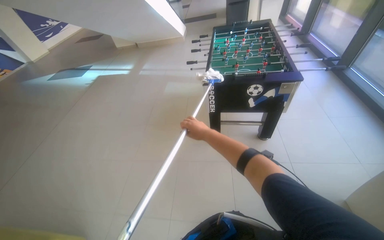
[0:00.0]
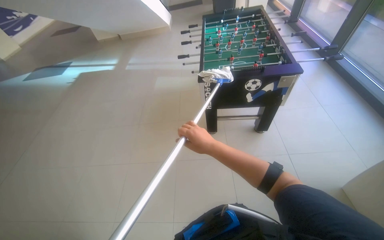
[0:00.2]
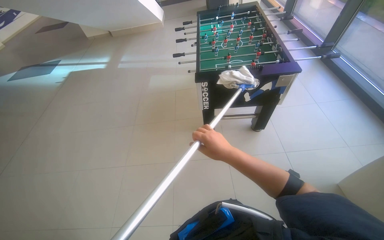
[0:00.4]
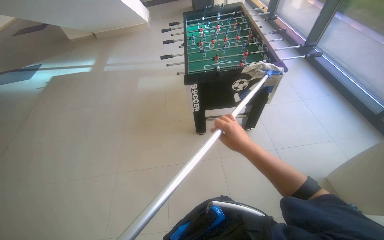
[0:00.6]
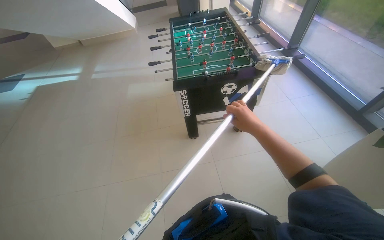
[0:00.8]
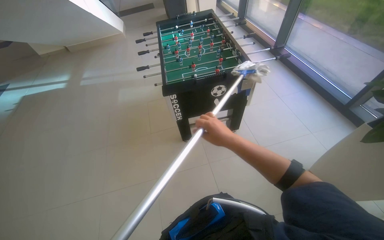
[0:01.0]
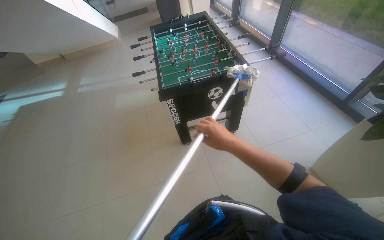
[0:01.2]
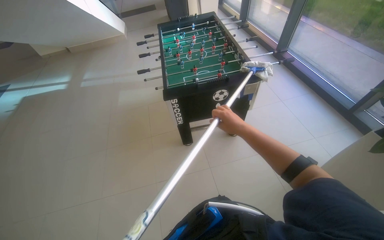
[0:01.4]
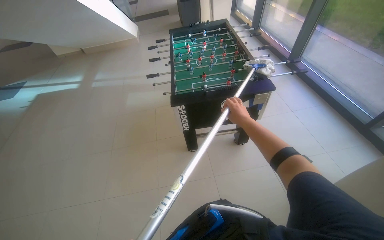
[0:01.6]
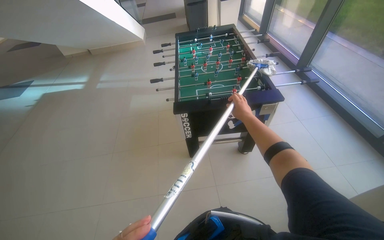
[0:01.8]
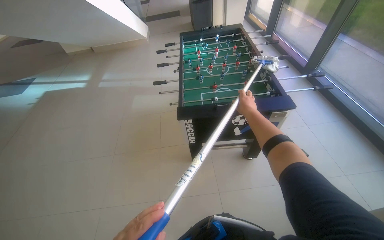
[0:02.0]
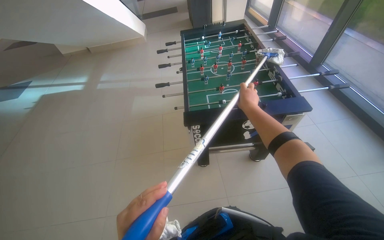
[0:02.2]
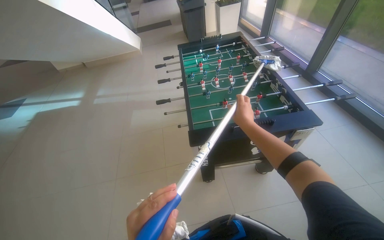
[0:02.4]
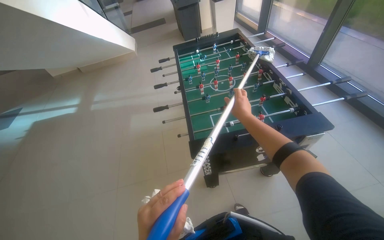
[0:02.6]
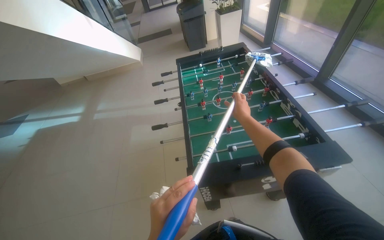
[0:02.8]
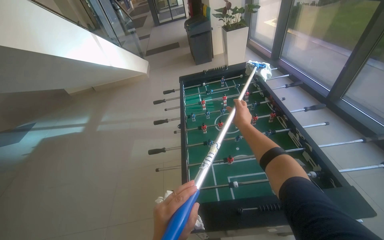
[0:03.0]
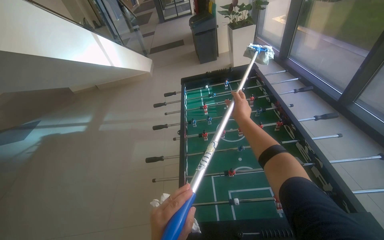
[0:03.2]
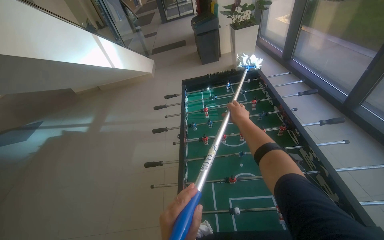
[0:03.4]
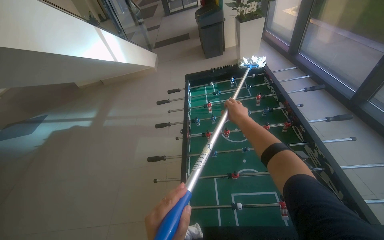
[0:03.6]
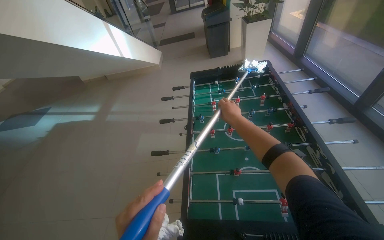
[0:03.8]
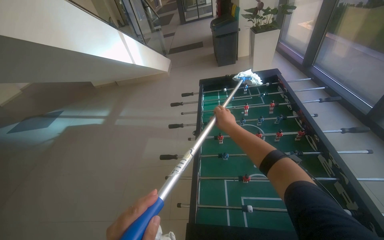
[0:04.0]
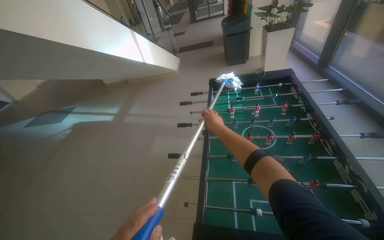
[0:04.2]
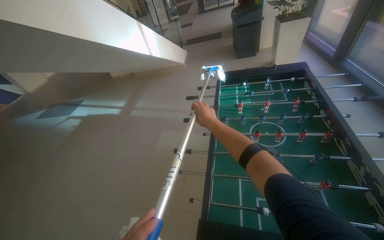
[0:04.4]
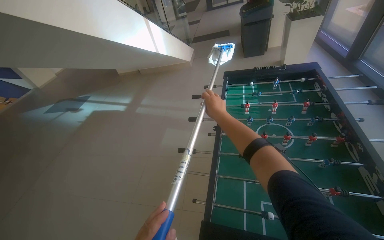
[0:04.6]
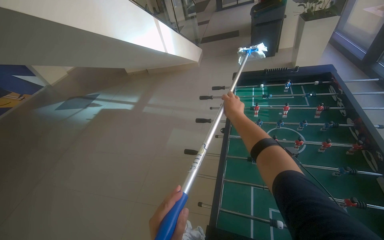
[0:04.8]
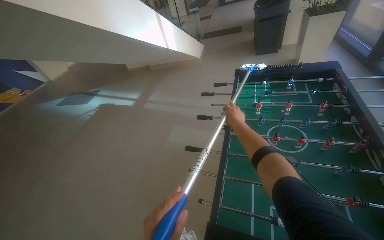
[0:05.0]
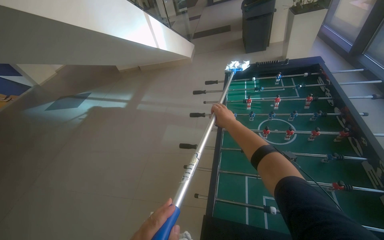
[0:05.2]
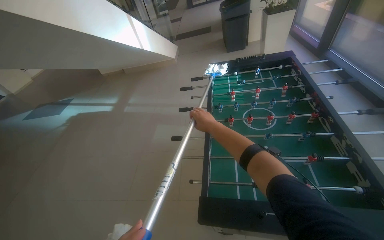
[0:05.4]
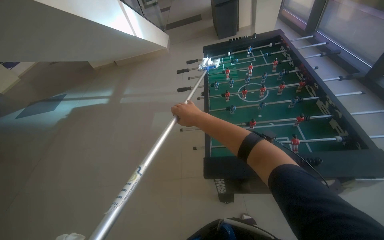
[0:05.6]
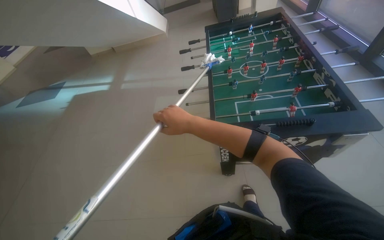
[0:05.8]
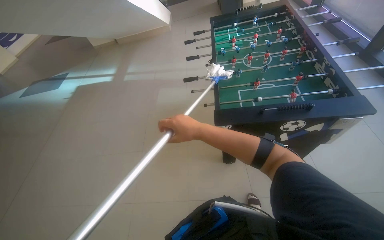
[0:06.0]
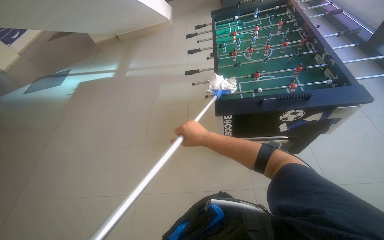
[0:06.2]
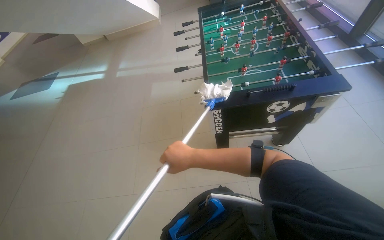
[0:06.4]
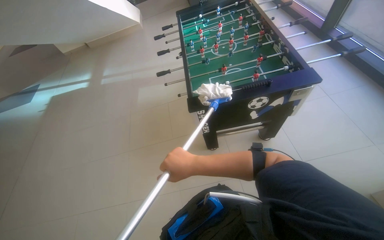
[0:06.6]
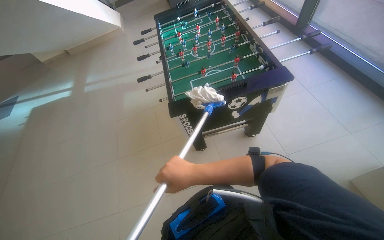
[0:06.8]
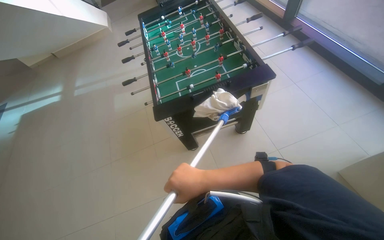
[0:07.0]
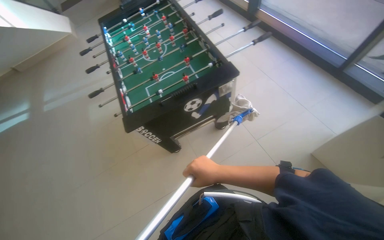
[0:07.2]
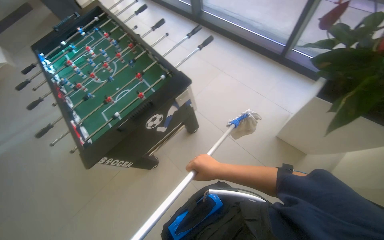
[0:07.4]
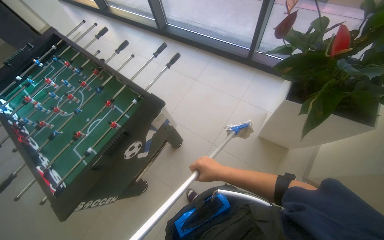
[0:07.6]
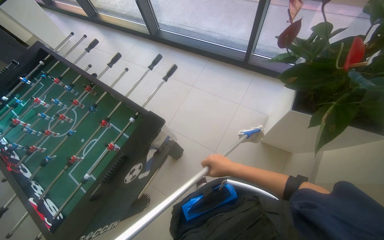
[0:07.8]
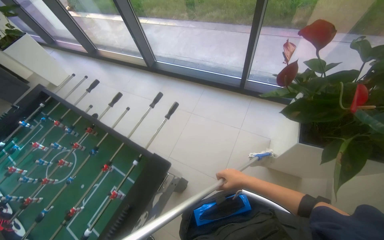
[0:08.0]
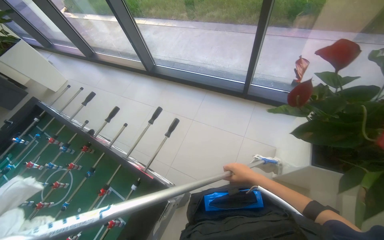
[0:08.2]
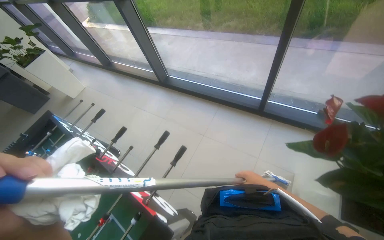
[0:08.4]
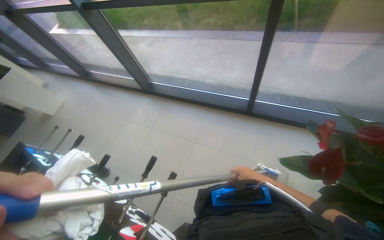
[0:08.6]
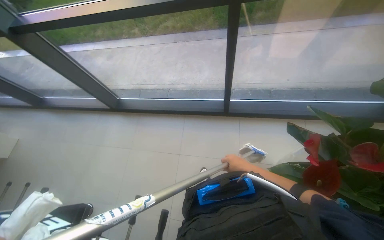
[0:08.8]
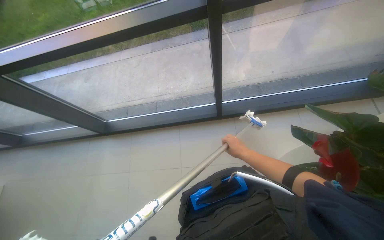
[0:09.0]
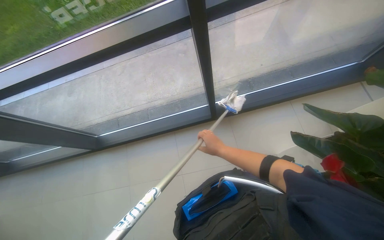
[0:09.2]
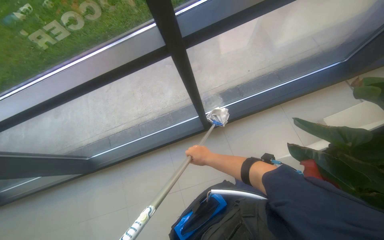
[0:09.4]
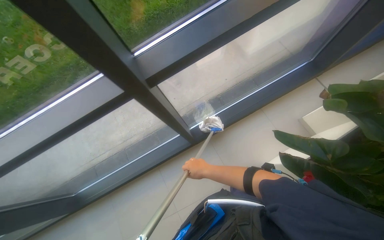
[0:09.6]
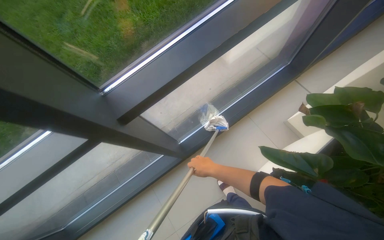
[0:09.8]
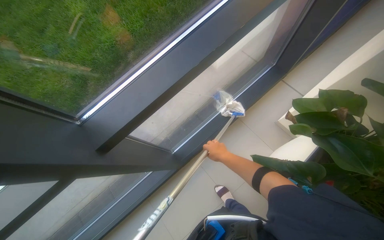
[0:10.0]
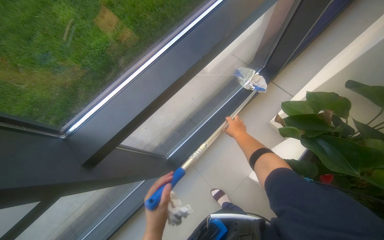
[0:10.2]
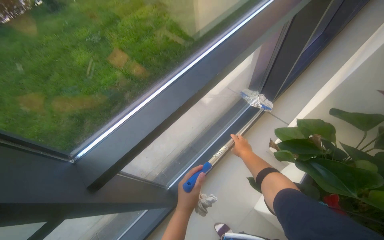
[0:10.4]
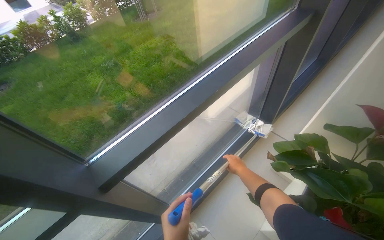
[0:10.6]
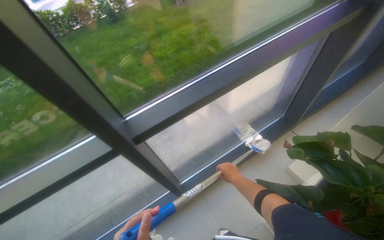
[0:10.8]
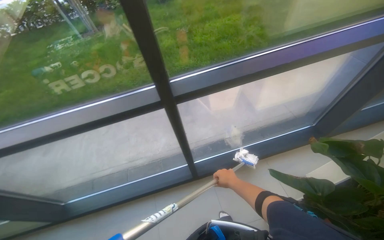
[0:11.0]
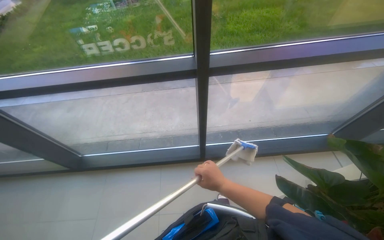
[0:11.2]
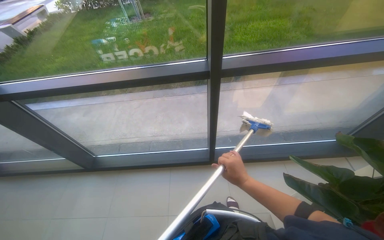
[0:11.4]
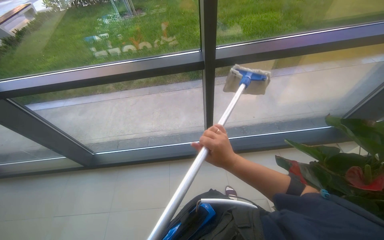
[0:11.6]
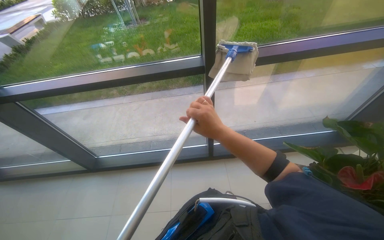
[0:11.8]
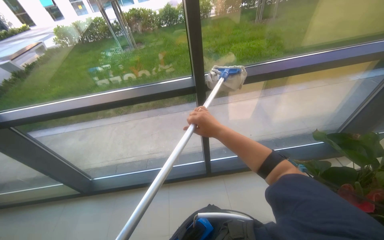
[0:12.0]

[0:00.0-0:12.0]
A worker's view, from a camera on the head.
Job: cleaning windows.
The whole recording: Cleaning glass windows with mop. The worker cleans the large glass windows using a mop with a cloth.
0:00.0 to 0:01.6: The wearer's head swings approximately 15 degrees to the right. The right hand goes approximately 20 cm to the right.
0:01.6 to 0:03.0: The head travels about 70 cm.
0:03.0 to 0:04.4: The right hand travels to the left by approximately 25 cm.
0:04.4 to 0:06.0: The wearer moves some 50 cm.
0:06.0 to 0:07.6: The camera travels roughly 50 cm. The head turns to the right by approximately 55 degrees.
0:07.6 to 0:09.0: The camera is carried some 80 cm. Everything in view rotates some 25 degrees counterclockwise.
0:09.0 to 0:10.4: The head travels approximately 40 cm. The wearer's head swings approximately 40 degrees to the right. The view tilts some 20 degrees upward.
0:10.4 to 0:12.0: The camera travels approximately 60 cm. The wearer's head swings some 35 degrees to the left.

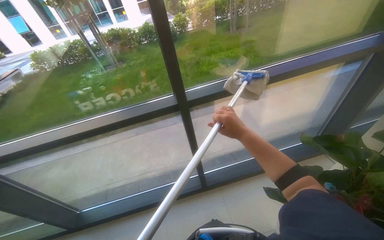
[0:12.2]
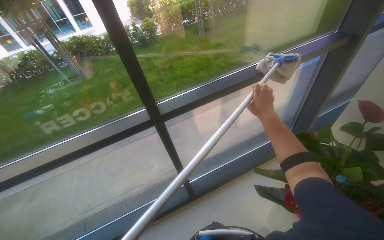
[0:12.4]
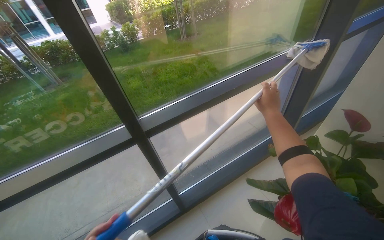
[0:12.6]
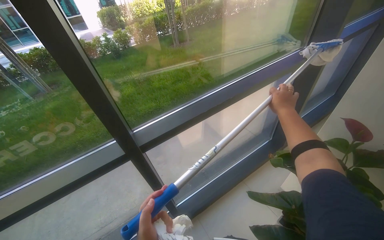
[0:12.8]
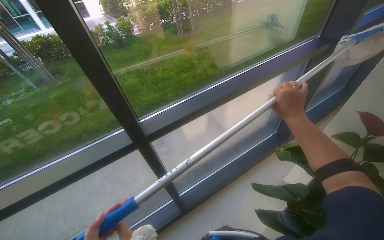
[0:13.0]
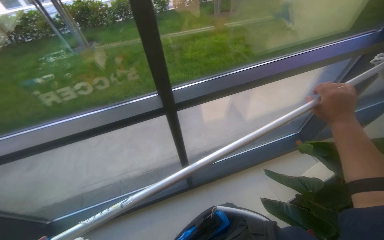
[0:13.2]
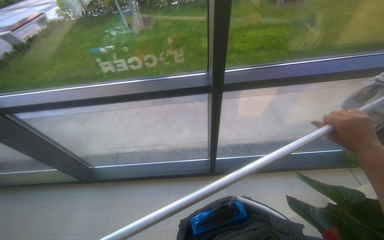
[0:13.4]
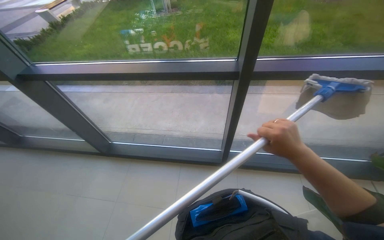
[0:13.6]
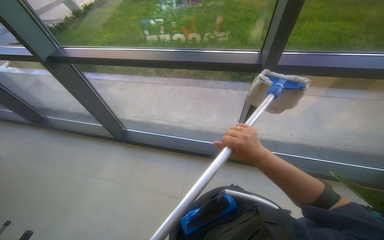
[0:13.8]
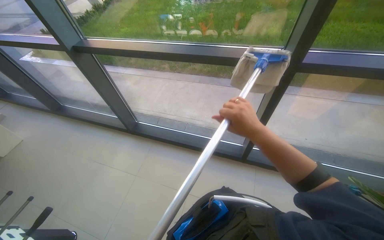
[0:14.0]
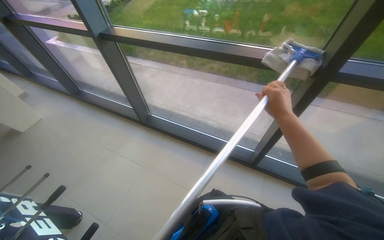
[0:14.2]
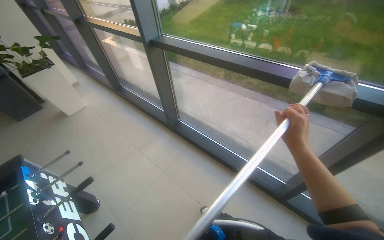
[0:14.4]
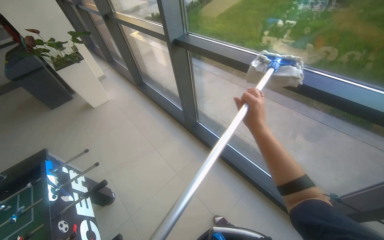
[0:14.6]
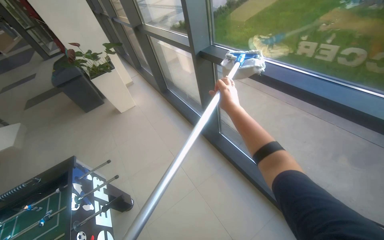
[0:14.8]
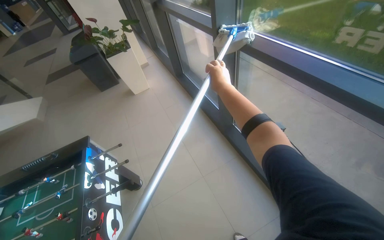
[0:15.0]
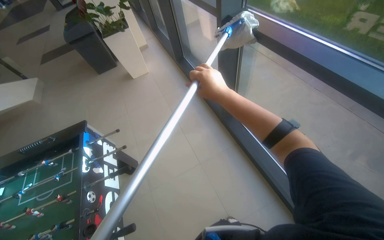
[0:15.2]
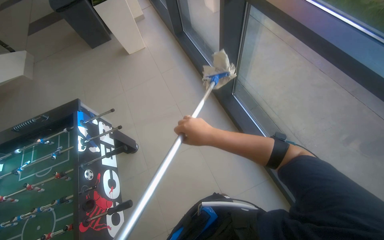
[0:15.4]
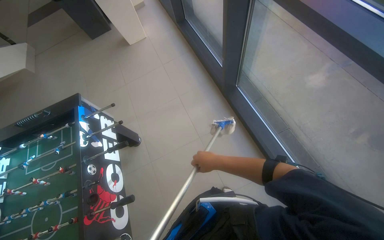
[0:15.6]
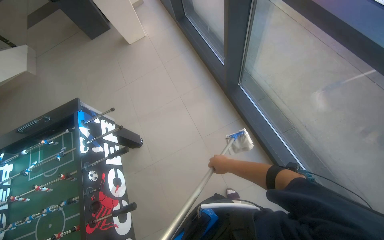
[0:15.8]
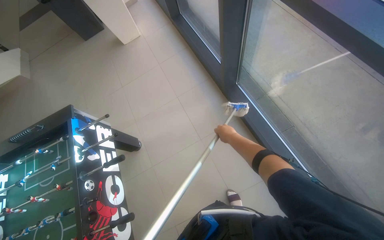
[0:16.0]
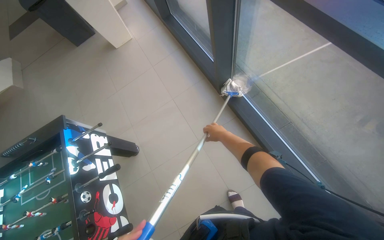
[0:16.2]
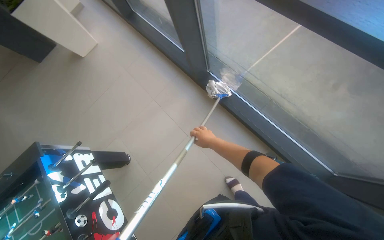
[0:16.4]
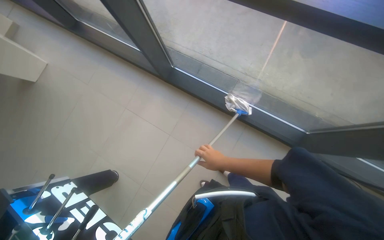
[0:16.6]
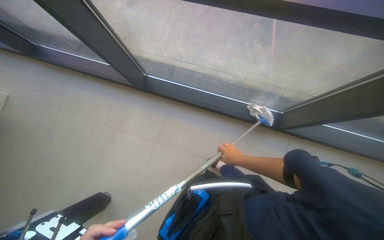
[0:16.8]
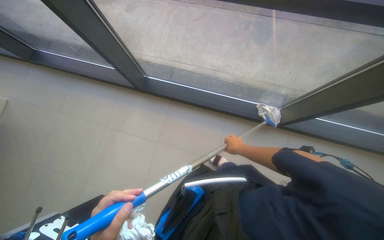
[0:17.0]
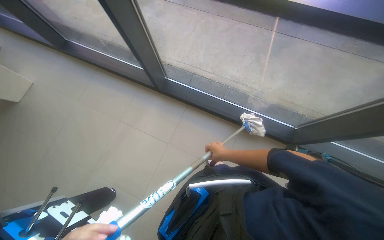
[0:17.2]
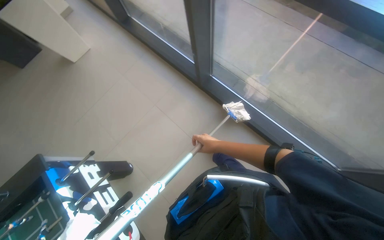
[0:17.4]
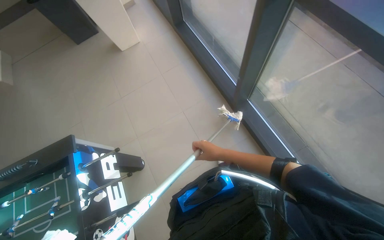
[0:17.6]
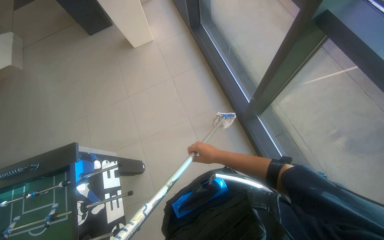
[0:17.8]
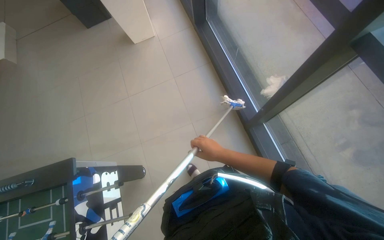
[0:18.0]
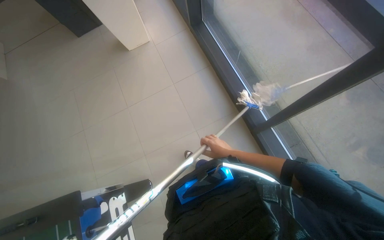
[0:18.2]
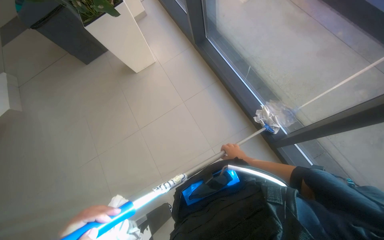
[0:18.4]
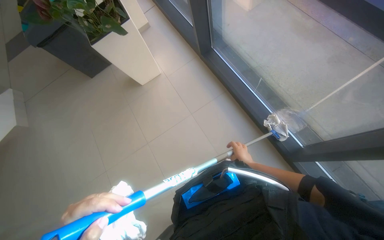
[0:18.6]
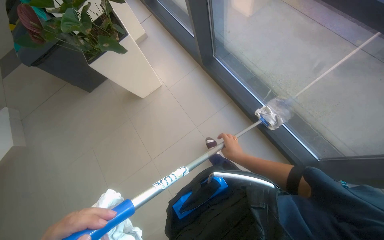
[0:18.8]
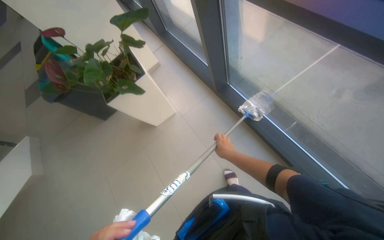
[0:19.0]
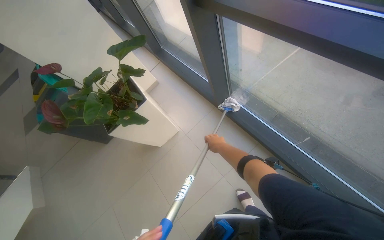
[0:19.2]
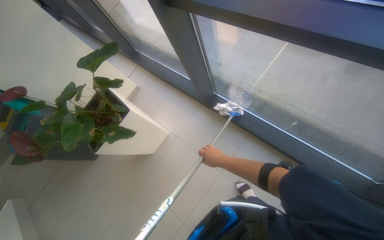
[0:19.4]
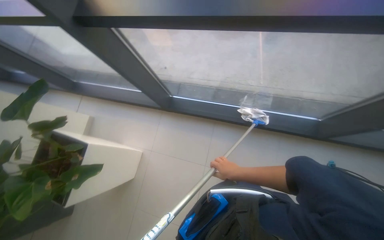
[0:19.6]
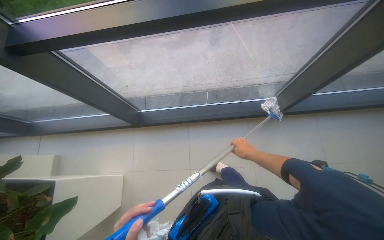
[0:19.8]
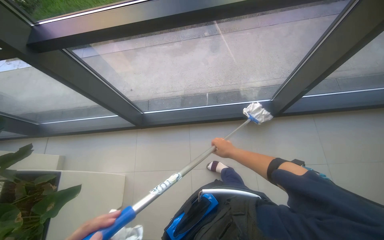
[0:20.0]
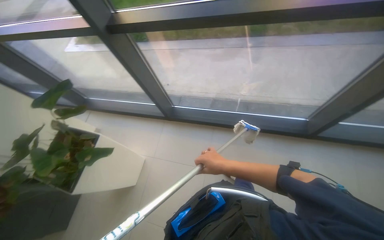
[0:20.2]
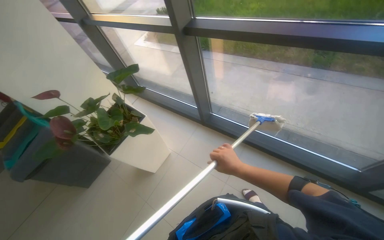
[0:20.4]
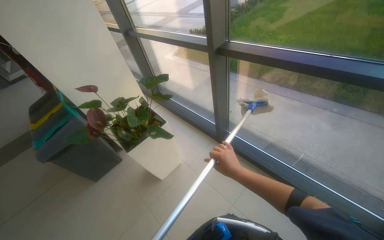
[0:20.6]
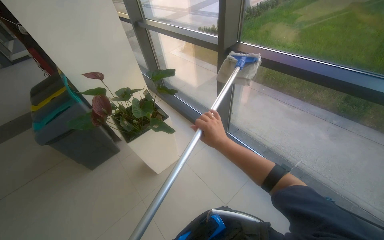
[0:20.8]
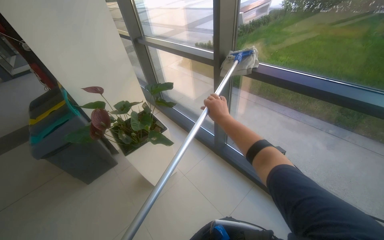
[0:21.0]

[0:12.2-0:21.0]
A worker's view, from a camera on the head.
Job: cleaning windows.
The whole recording: Cleaning glass windows with mop. The worker cleans the large glass windows using a mop with a cloth.
0:13.6 to 0:15.2: The camera is carried about 40 cm. The wearer looks some 55 degrees further to the left.
0:15.2 to 0:16.6: The wearer looks some 15 degrees further downward. The scene turns roughly 30 degrees counterclockwise in the picture.
0:16.6 to 0:18.0: The wearer moves approximately 50 cm. The wearer looks roughly 40 degrees further to the left.
0:18.0 to 0:19.6: The head travels some 80 cm. The wearer looks approximately 15 degrees further upward. The scene turns about 50 degrees counterclockwise in the picture.
0:19.6 to 0:21.0: The camera is carried some 50 cm. The head rotates roughly 35 degrees to the left. The camera pitches upward, by roughly 25 degrees.
